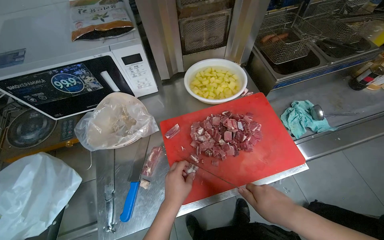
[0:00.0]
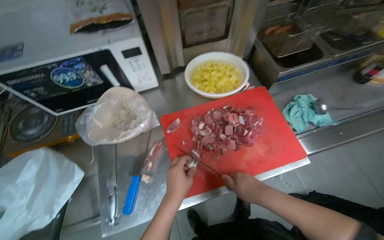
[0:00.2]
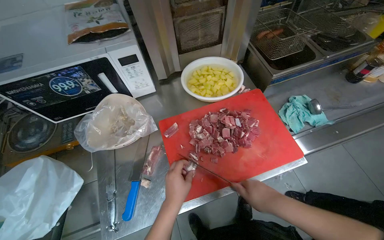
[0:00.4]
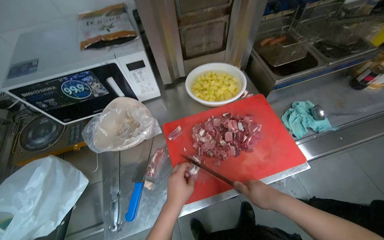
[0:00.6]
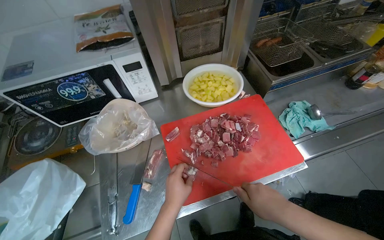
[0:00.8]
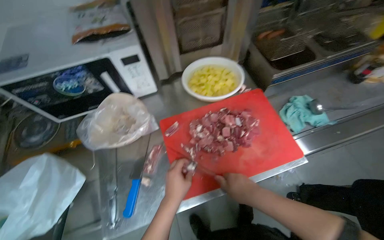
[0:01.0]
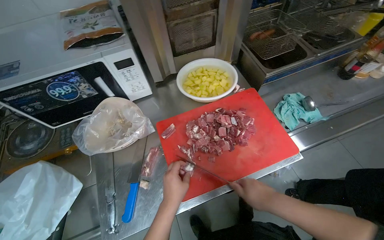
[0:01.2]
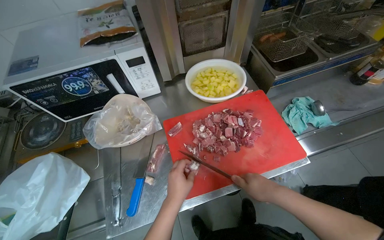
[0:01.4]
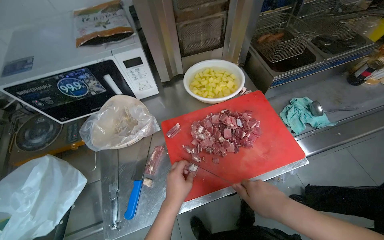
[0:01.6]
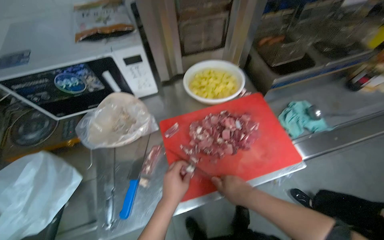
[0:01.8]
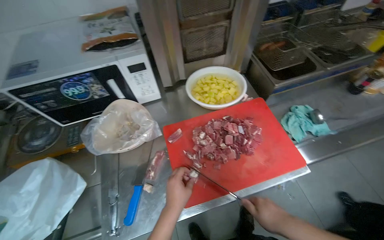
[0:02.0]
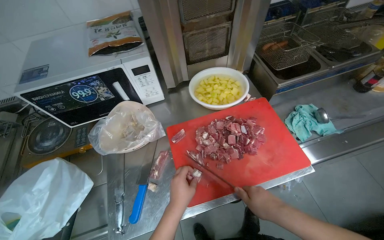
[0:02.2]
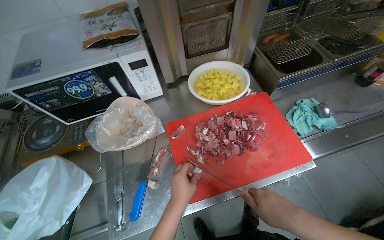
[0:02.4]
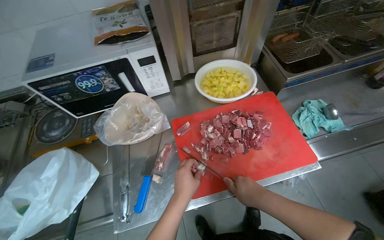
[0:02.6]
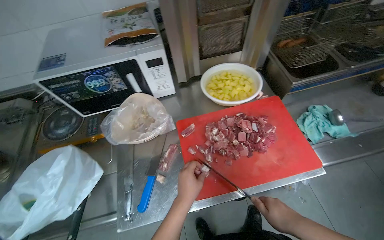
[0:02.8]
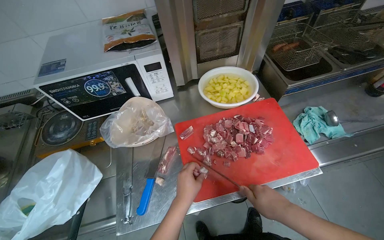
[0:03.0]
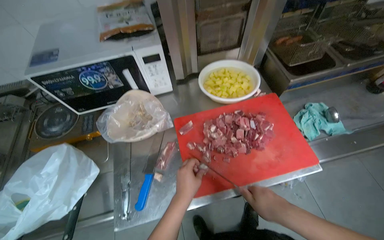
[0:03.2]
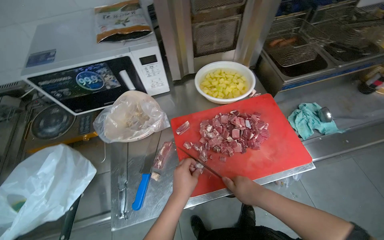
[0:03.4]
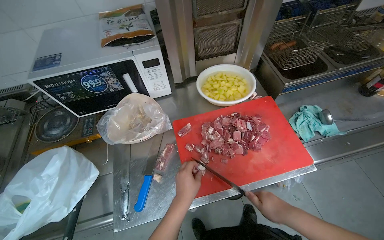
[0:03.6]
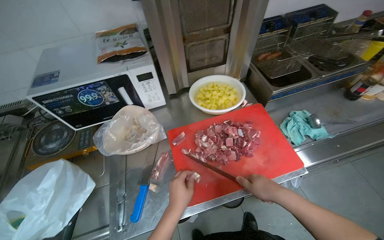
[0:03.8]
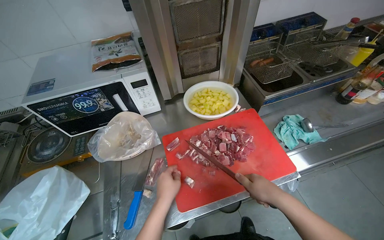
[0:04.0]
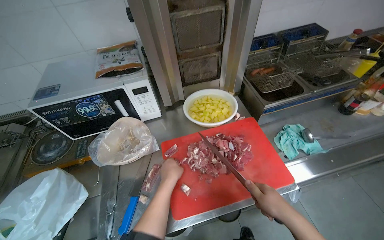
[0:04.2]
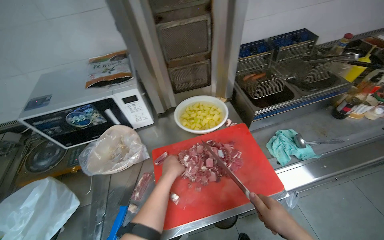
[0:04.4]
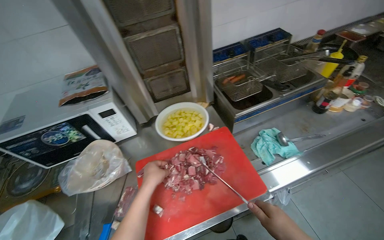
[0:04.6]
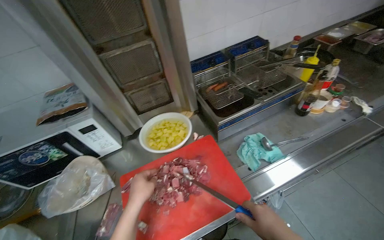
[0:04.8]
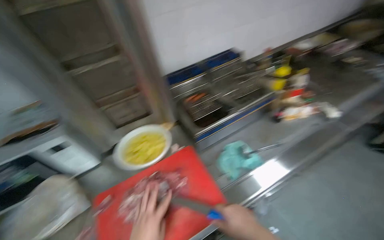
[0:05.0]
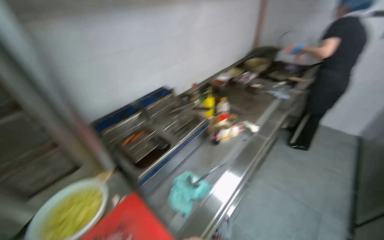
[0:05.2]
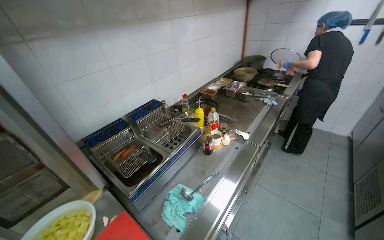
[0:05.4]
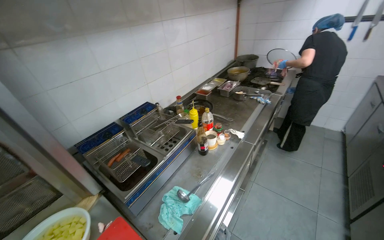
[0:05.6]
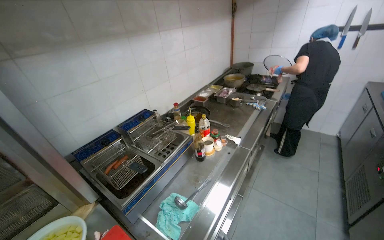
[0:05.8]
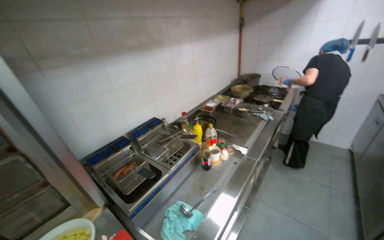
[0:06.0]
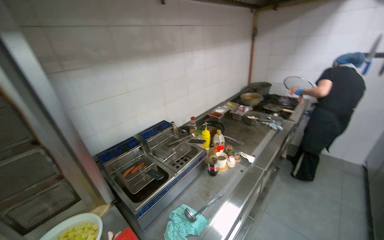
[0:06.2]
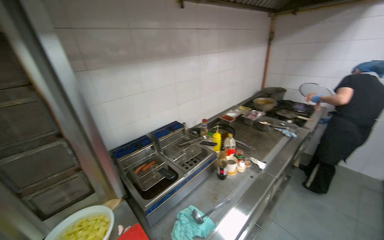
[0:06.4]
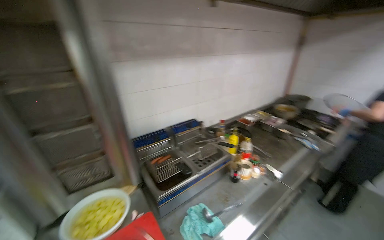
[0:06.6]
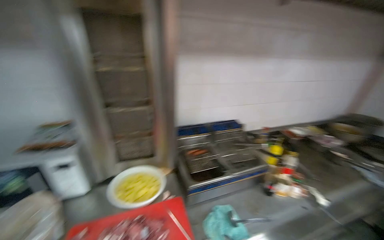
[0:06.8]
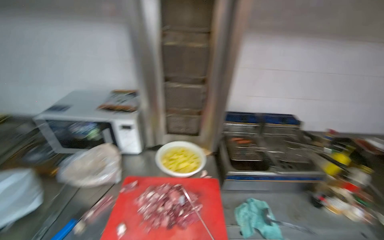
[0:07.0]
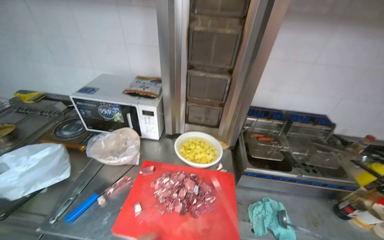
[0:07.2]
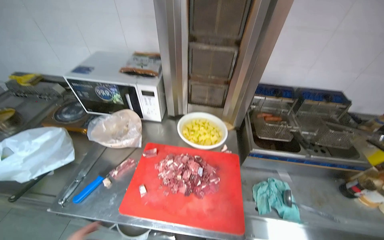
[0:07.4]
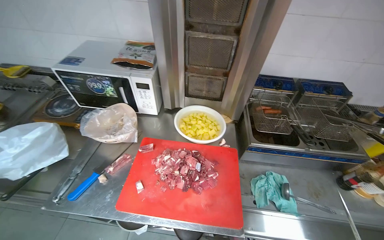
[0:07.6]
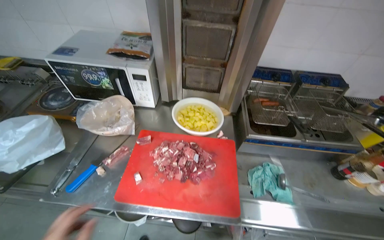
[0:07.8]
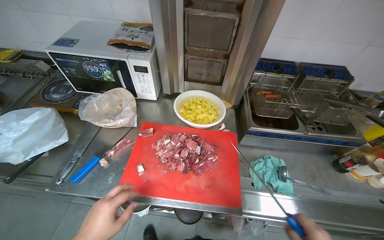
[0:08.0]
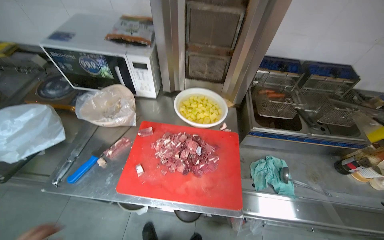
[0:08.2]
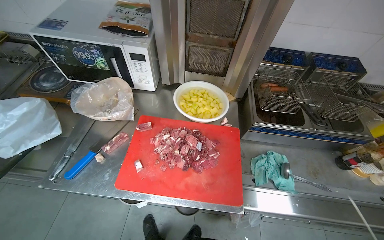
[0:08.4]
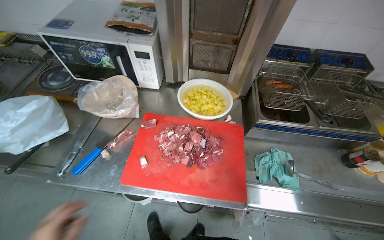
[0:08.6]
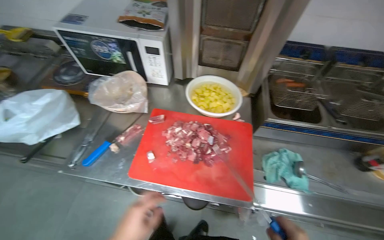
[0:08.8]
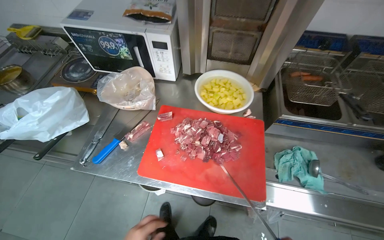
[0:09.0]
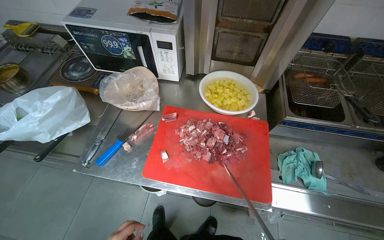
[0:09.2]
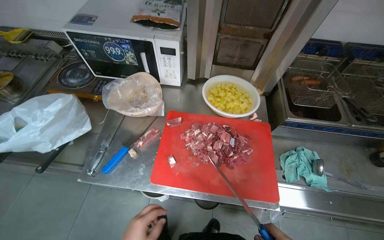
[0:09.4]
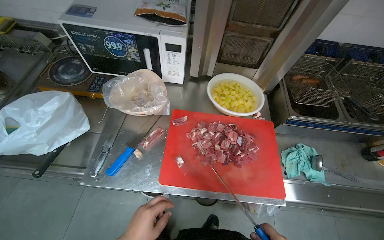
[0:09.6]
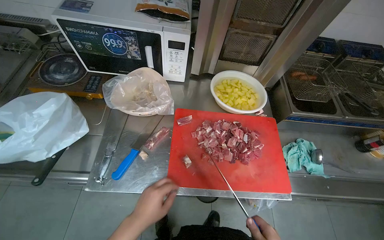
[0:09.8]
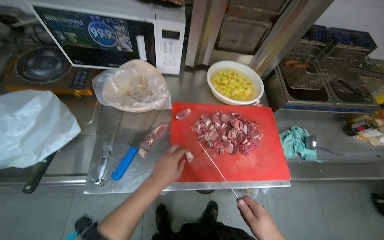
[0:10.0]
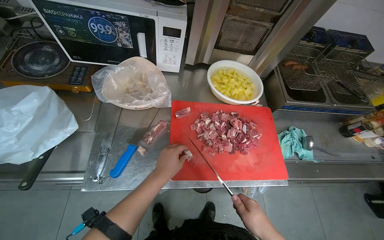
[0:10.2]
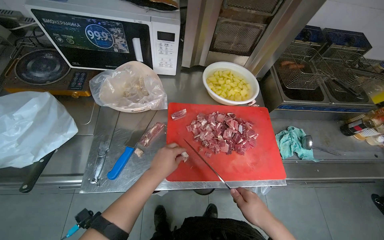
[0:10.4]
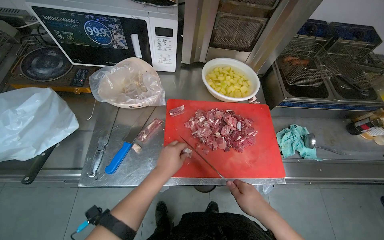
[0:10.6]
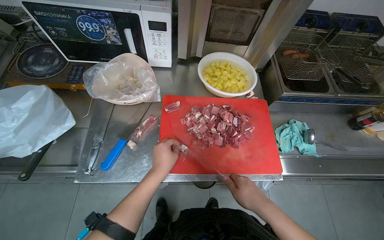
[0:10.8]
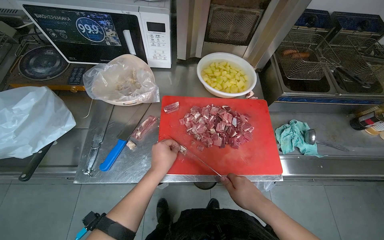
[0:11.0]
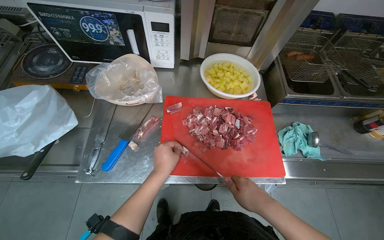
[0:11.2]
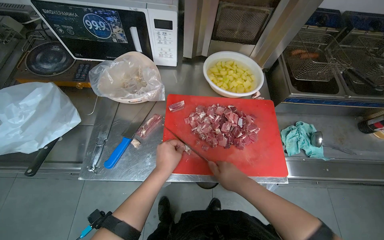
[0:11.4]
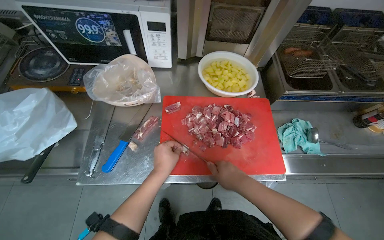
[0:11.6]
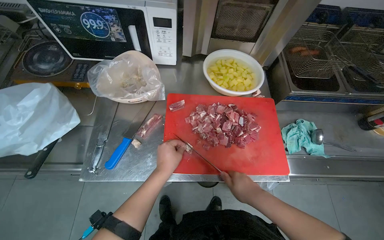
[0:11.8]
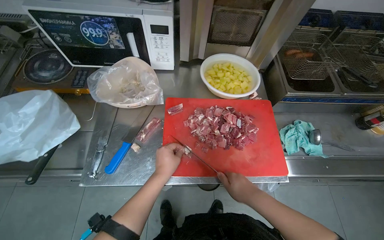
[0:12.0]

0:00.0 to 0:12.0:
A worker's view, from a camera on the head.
Job: preparing food.
The whole recording: Cutting meat on chopping board. The worker continues cutting pieces of meat on a red chopping board with a knife.
0:00.0 to 0:03.0: The hands make small movements and keep their place.
0:03.0 to 0:04.4: The left hand shifts roughly 15 cm up the picture.
0:04.4 to 0:06.0: The head rotates approximately 35 degrees to the right. The wearer looks about 25 degrees further upward.
0:06.0 to 0:07.6: The wearer's head swings roughly 60 degrees to the left. The view tips downward by roughly 20 degrees.
0:10.4 to 0:12.0: The hands make small movements and keep their place.

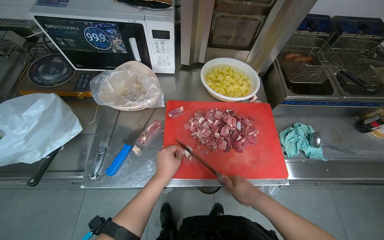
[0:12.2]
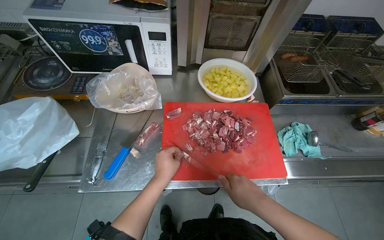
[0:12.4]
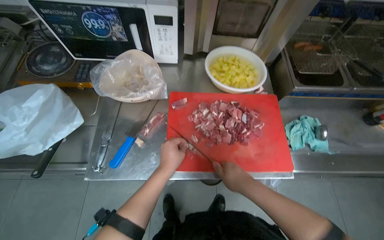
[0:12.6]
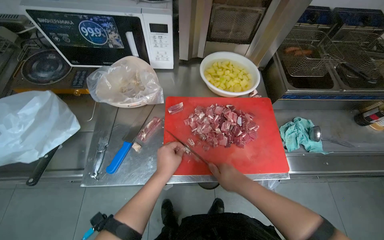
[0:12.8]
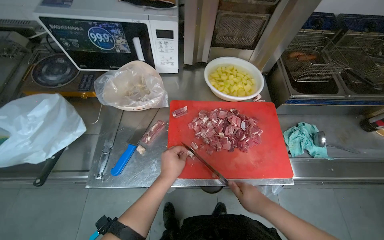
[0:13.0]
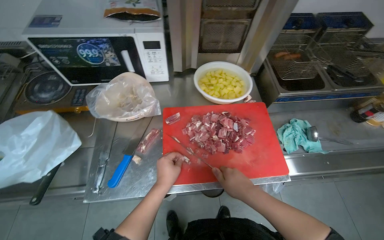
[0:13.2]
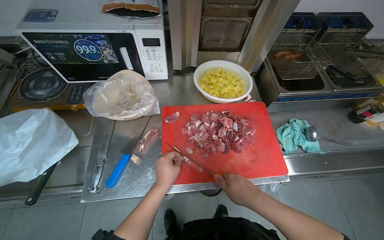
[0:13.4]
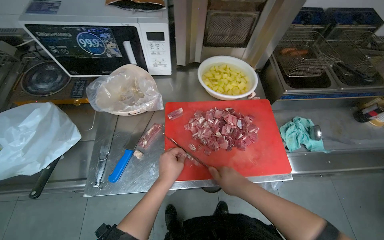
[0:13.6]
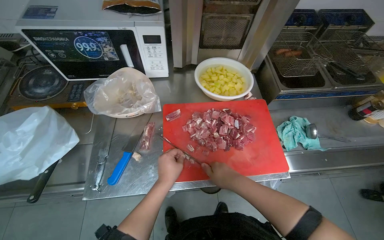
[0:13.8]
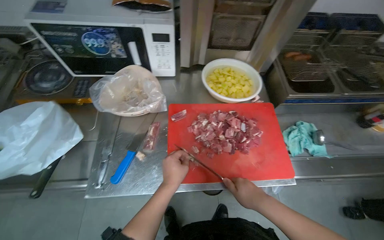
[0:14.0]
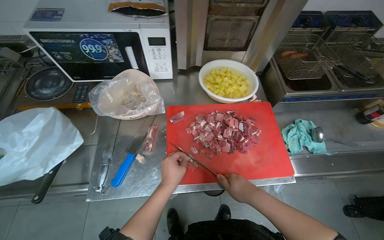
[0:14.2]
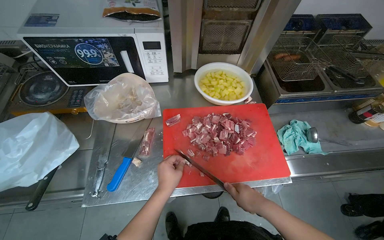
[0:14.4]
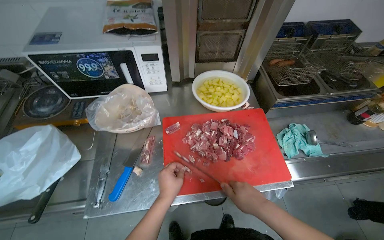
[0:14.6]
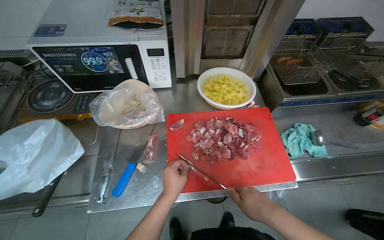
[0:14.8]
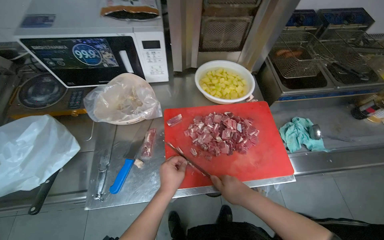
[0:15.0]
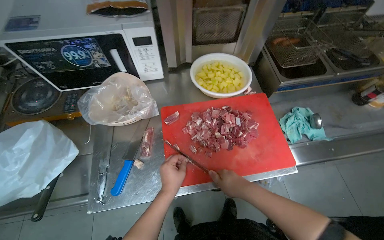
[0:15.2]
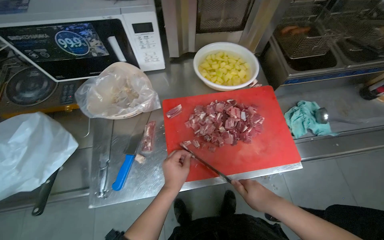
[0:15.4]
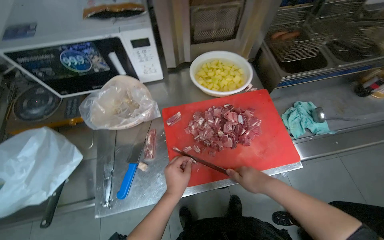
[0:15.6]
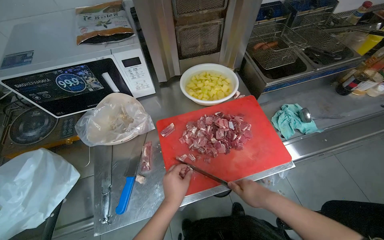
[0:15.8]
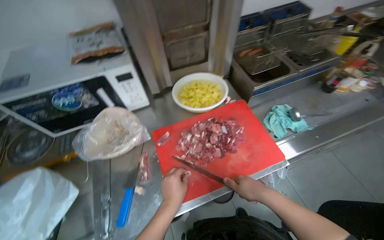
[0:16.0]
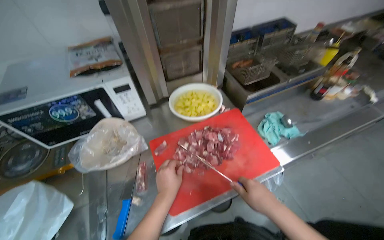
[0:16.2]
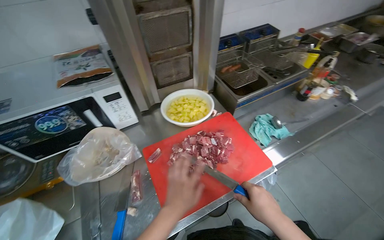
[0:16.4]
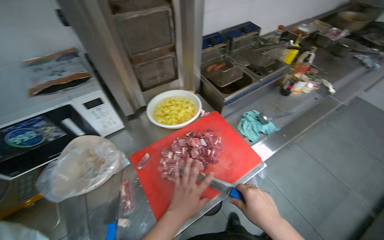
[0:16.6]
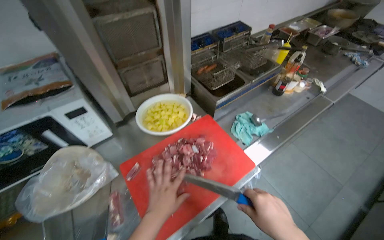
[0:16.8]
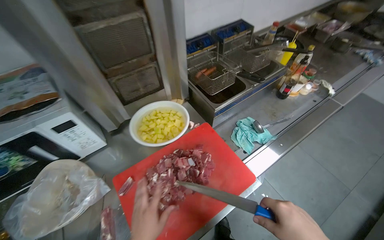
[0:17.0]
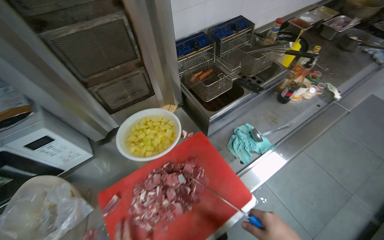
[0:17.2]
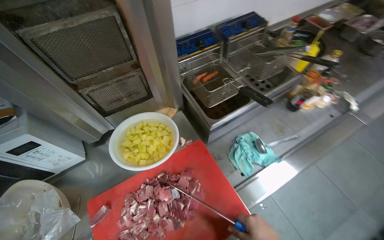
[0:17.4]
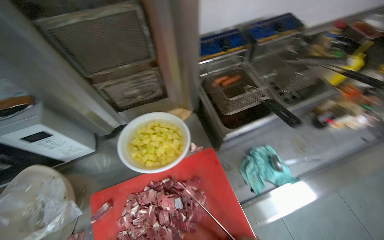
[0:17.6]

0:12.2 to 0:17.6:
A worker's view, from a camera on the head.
Job: preparing food.
The whole recording: Cutting meat on chopping board. The worker continues cutting pieces of meat on a red chopping board with a knife.
0:12.2 to 0:15.0: The hands stay close to where they were, moving slightly.

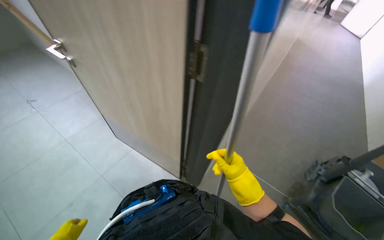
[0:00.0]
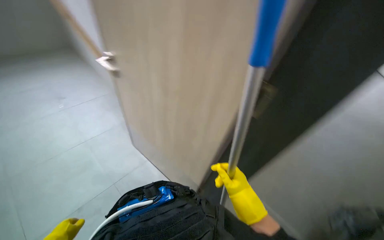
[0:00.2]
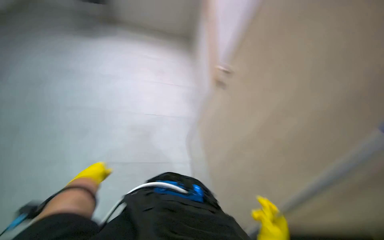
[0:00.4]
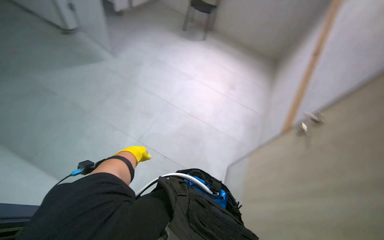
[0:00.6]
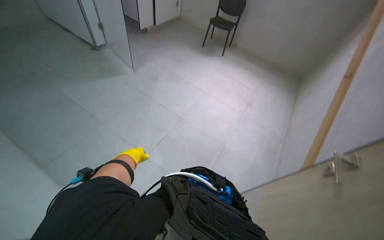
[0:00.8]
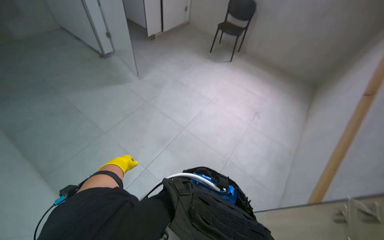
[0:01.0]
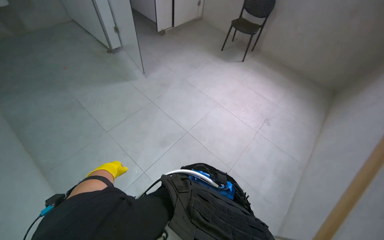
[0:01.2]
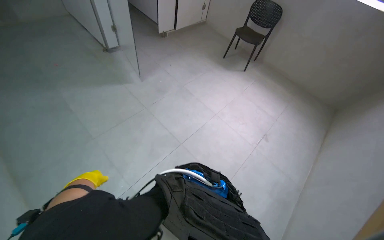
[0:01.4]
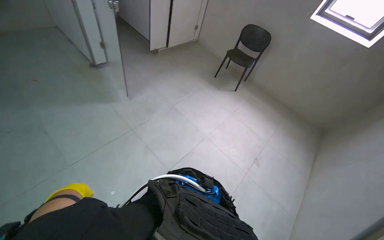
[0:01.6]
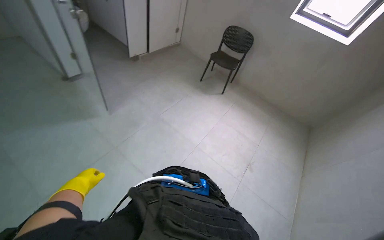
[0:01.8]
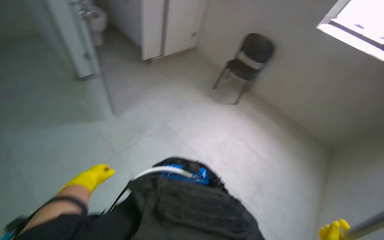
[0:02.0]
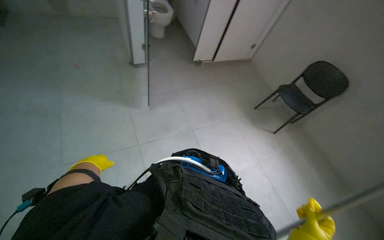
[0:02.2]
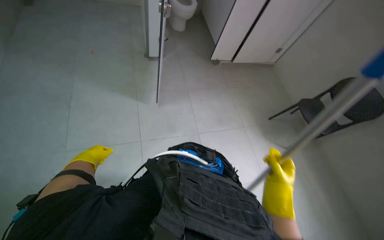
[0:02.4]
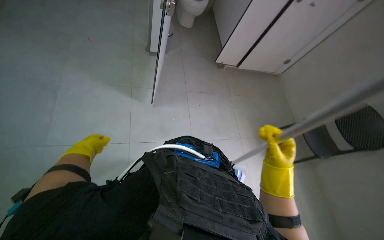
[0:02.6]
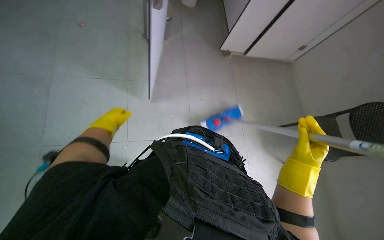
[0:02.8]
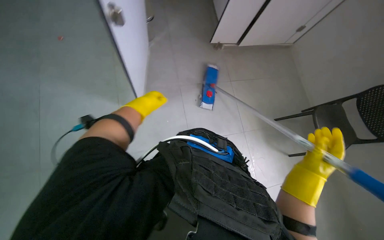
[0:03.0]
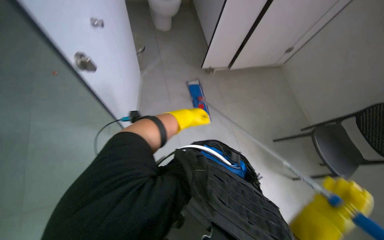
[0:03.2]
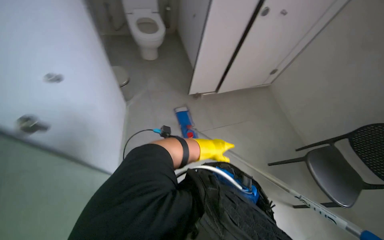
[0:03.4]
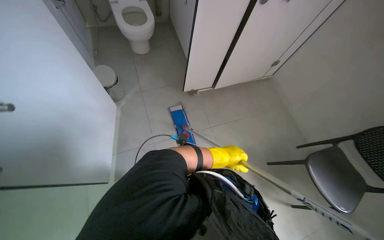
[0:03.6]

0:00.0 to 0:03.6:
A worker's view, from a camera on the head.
Job: mopping floor.
The whole recording: Mopping the floor. The worker mops the tiled floor with a flat mop and a bucket.
0:01.8 to 0:03.6: The head travels some 60 cm. The head rotates approximately 40 degrees to the left.
